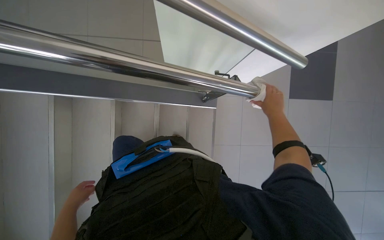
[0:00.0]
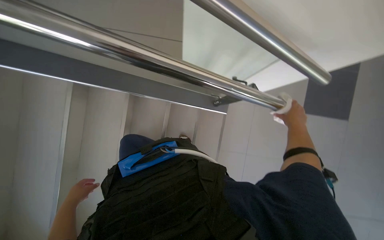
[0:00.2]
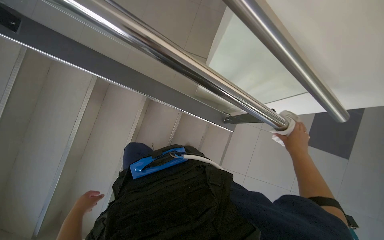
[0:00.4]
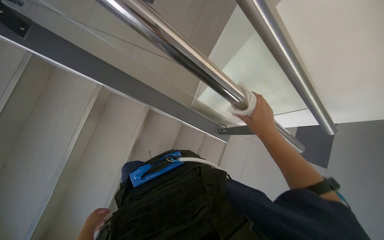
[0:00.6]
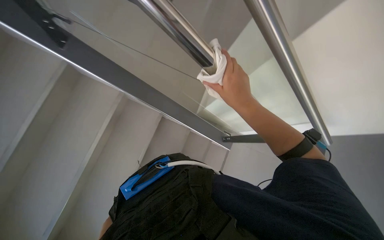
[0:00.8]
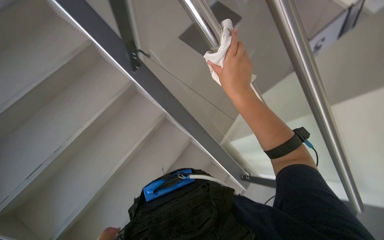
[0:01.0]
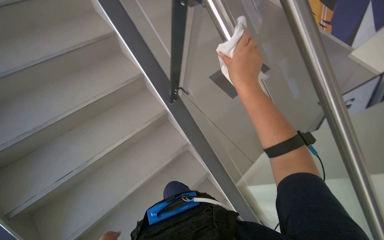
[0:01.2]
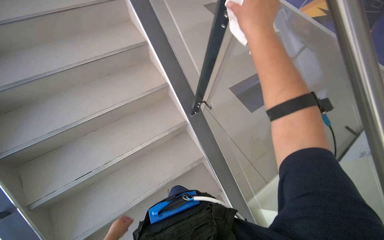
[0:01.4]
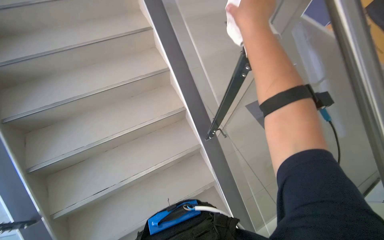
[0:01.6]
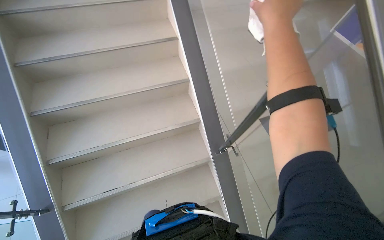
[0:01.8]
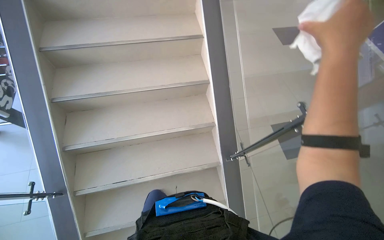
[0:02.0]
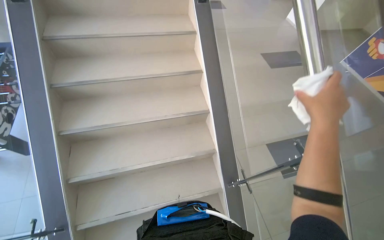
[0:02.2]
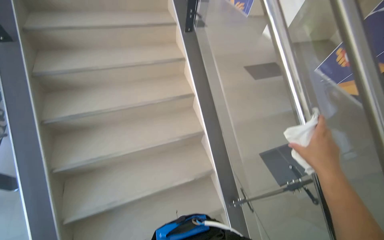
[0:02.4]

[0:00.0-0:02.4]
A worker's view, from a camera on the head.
Job: preparing cleaning supplies.
The whole recording: Preparing cleaning supplies. The worker gathers cleaning cloths, fills a bucket with water and cleaning solutions, and prepares the mop.
0:00.0 to 0:01.2: The wearer's head swings some 40 degrees to the left. The camera pitches upward, by roughly 30 degrees.
0:01.2 to 0:02.4: The view tips upward by some 25 degrees.

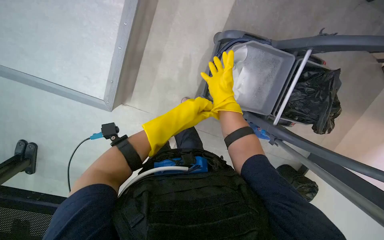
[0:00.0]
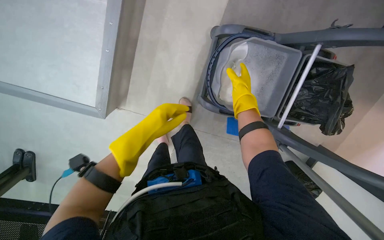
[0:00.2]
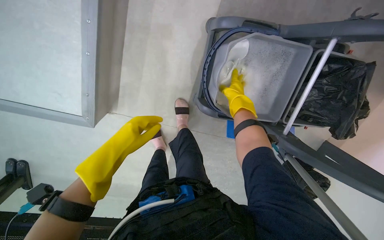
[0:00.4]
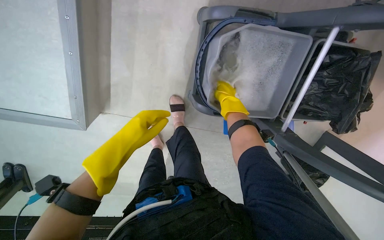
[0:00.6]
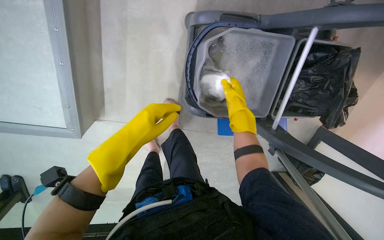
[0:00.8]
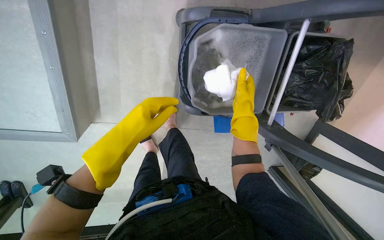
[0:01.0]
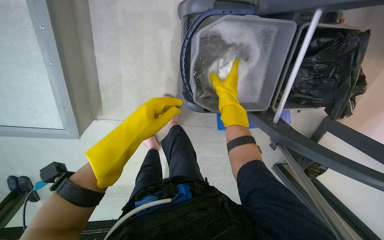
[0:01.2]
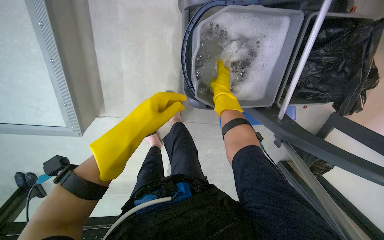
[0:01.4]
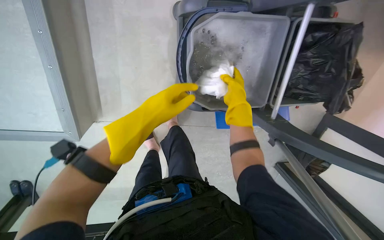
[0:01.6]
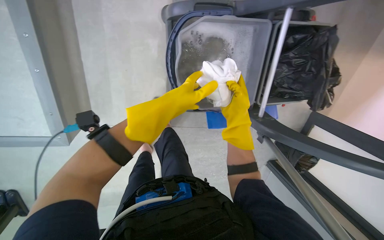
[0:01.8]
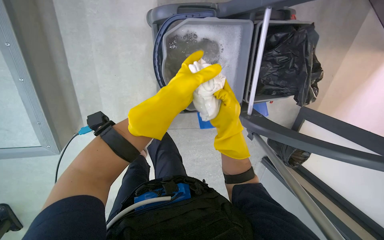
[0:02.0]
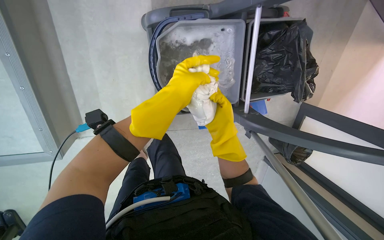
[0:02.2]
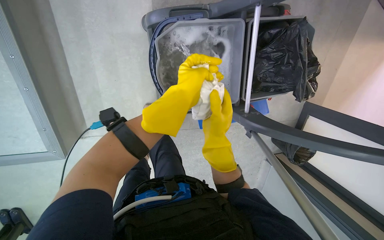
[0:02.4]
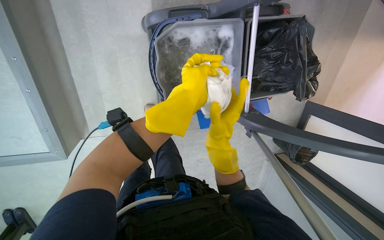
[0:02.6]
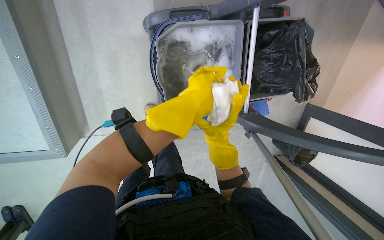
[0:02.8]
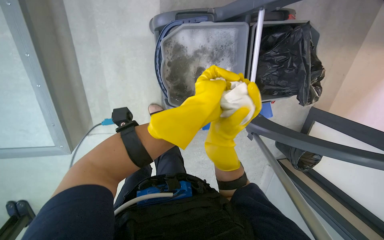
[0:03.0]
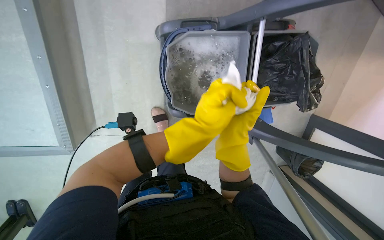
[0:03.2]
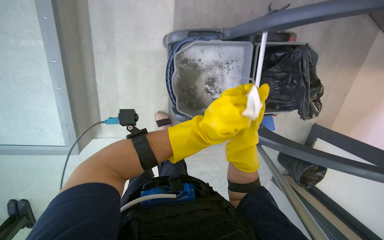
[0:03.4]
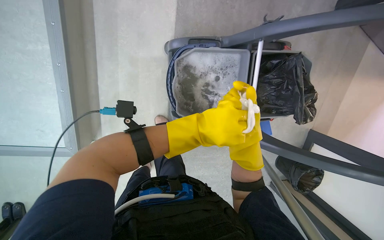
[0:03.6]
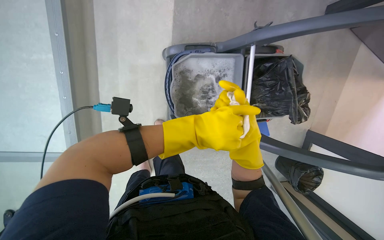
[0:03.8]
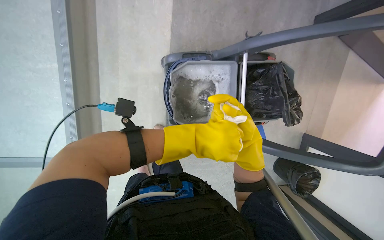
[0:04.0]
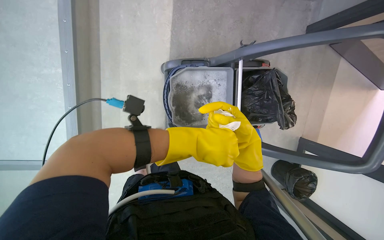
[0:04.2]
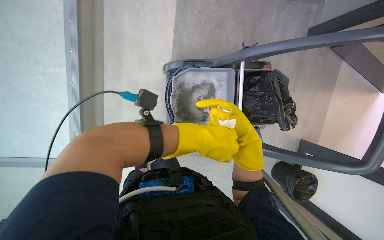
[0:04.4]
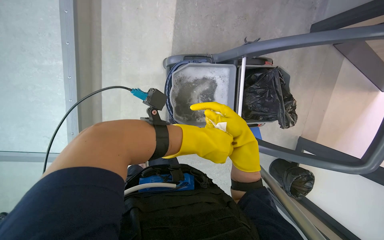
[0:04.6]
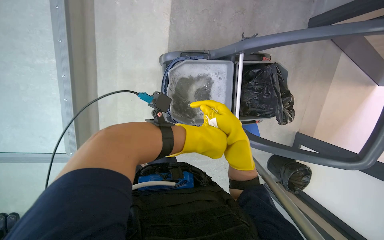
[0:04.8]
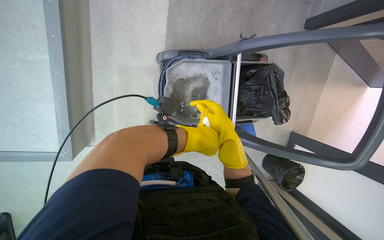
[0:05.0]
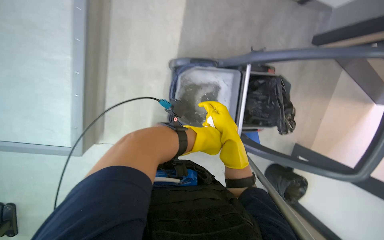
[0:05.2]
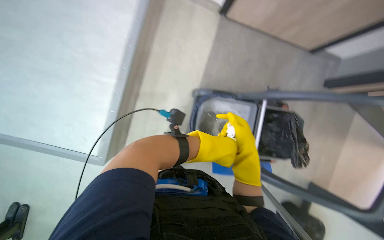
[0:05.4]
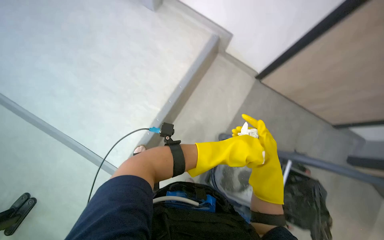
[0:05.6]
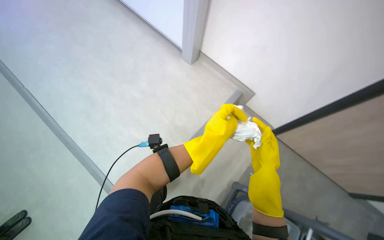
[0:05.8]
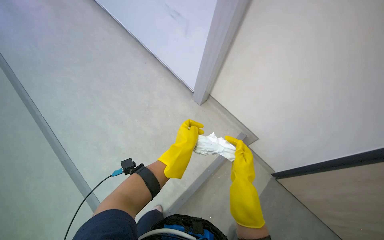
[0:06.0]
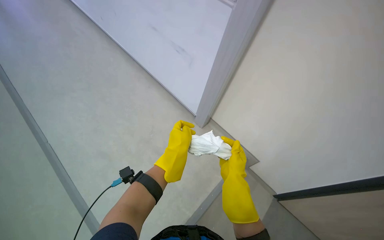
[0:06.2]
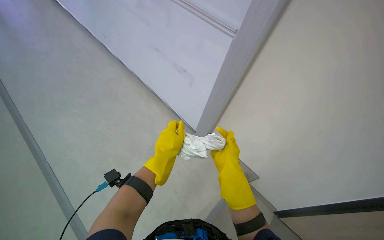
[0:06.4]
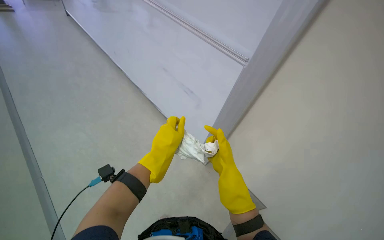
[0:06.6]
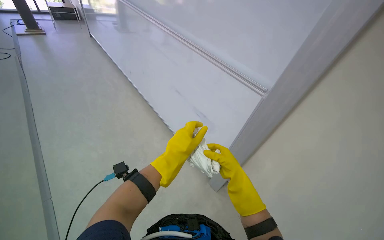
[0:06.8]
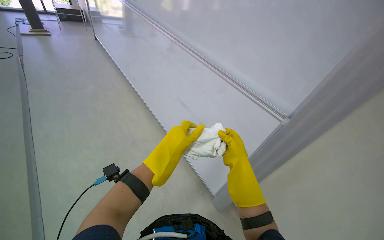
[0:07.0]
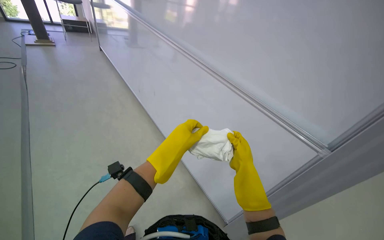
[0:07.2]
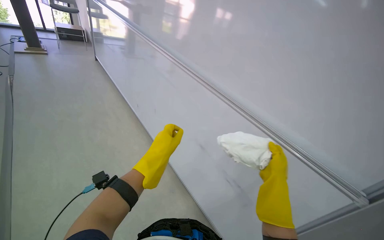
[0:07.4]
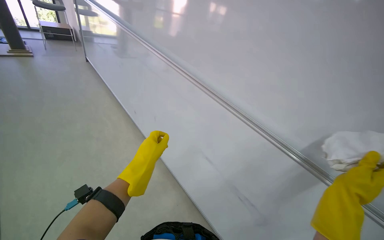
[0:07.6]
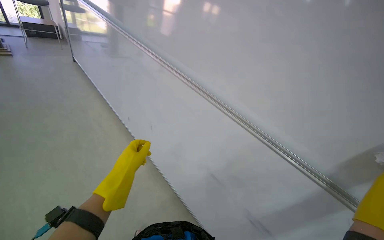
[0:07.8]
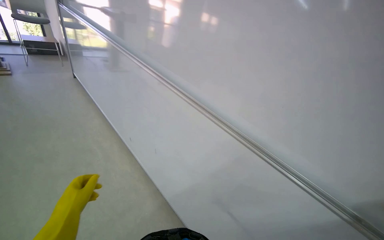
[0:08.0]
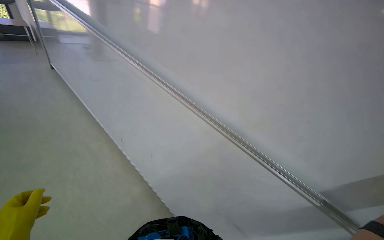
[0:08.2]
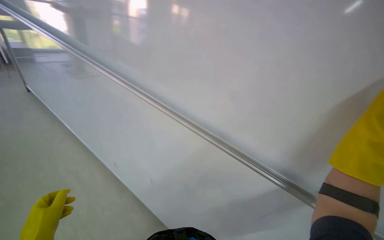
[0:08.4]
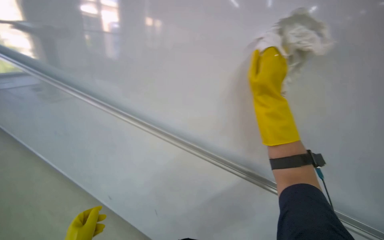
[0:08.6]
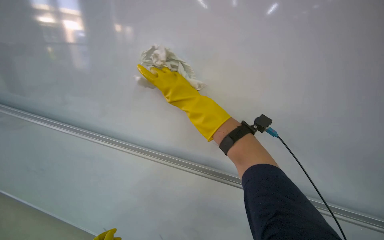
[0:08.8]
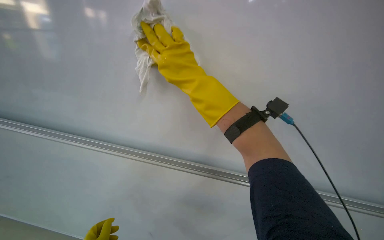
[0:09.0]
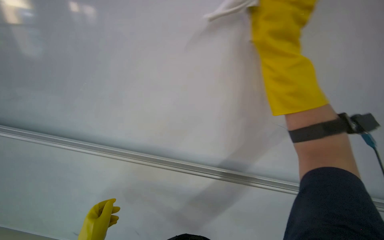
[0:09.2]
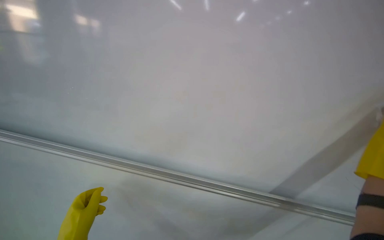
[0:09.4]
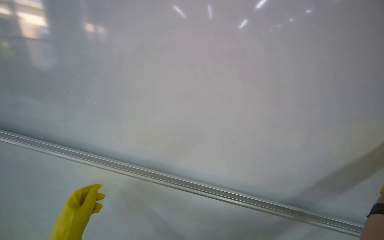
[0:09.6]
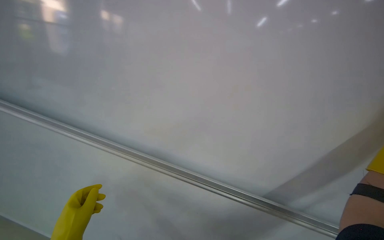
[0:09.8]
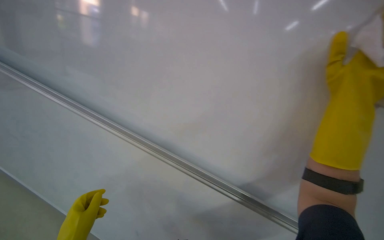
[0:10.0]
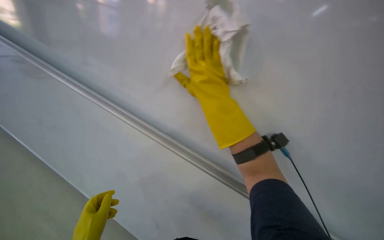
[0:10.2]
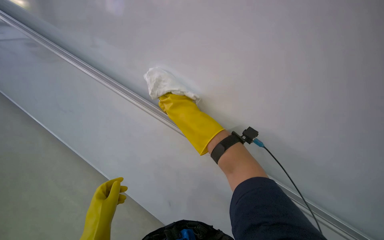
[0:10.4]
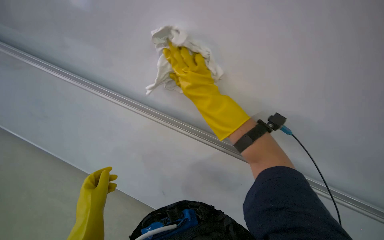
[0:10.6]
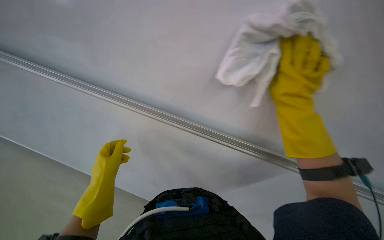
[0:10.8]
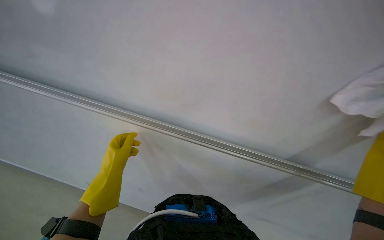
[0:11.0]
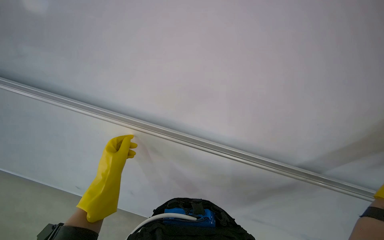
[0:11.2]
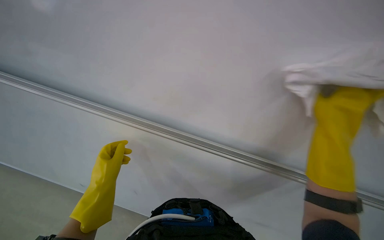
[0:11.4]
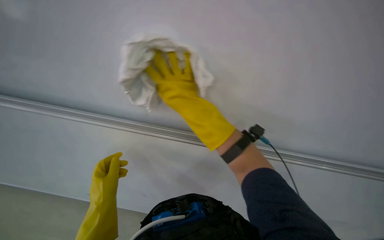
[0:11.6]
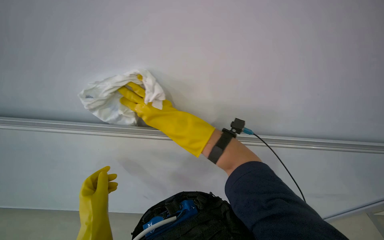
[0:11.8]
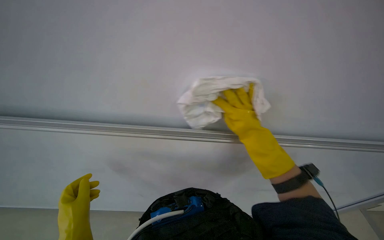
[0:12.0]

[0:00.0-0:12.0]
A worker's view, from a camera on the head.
Job: wiping surfaces.
The whole recording: Wiping whiteboard surface. The worker wipes the whiteboard surface with a white cloth.
0:00.0 to 0:01.6: The left hand goes to the left and returns, roughly 10 cm each way.
0:01.6 to 0:03.0: The right hand heads nearer to the camera and down the picture, covering about 20 cm, while the left hand moves to the right, some 20 cm.
0:03.0 to 0:04.4: The camera pitches upward, by about 15 degrees.
0:04.4 to 0:06.0: The camera is carried some 50 cm. The view tilts roughly 40 degrees upward. The scene turns about 40 degrees clockwise in the picture.
0:07.6 to 0:09.0: The camera is carried approximately 40 cm. Everything in view rotates some 30 degrees counterclockwise.
0:09.0 to 0:10.4: The wearer looks roughly 25 degrees further downward.

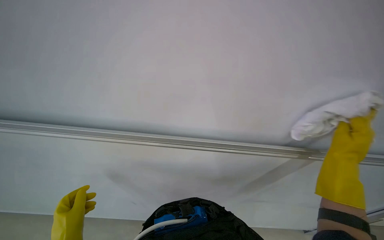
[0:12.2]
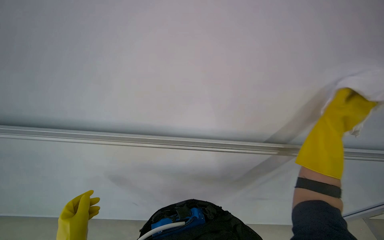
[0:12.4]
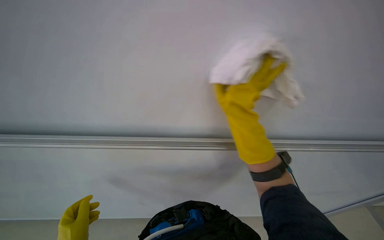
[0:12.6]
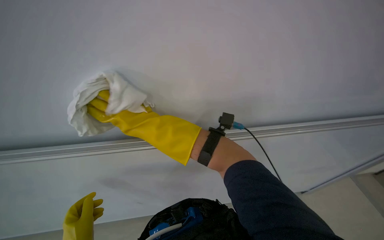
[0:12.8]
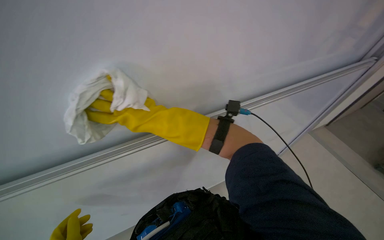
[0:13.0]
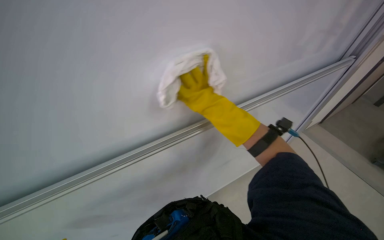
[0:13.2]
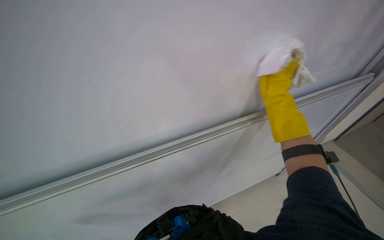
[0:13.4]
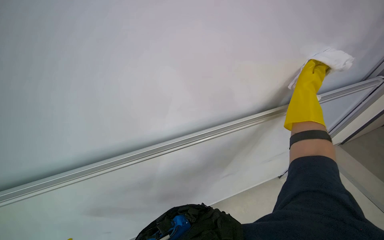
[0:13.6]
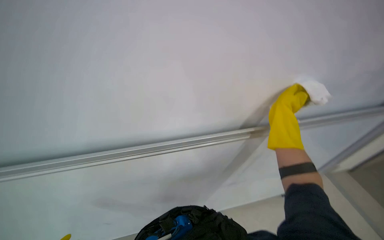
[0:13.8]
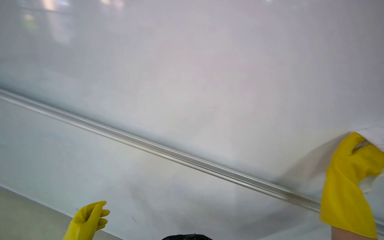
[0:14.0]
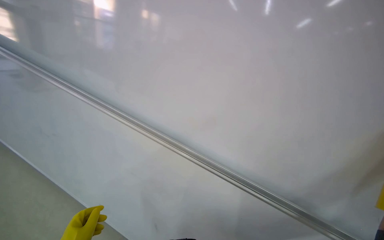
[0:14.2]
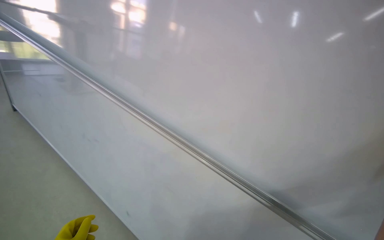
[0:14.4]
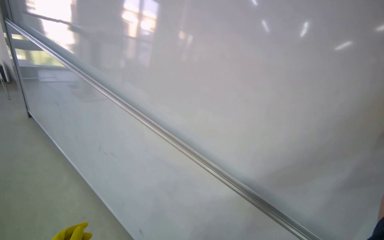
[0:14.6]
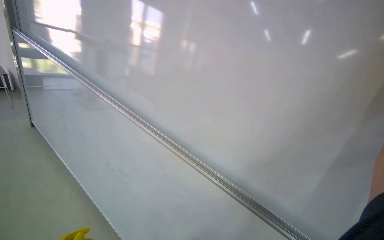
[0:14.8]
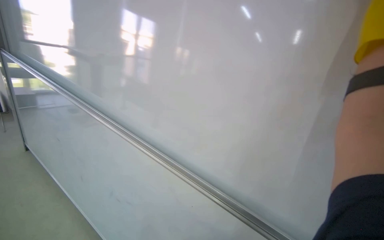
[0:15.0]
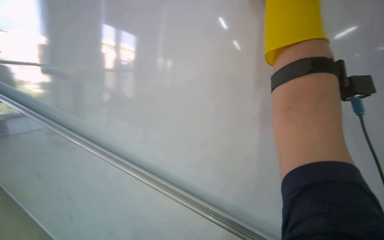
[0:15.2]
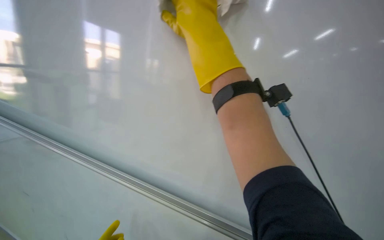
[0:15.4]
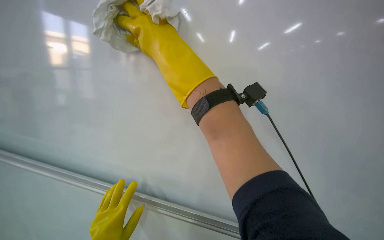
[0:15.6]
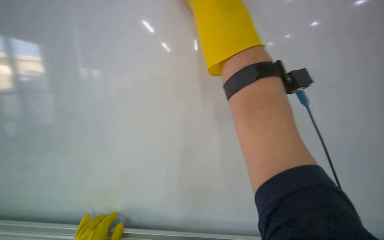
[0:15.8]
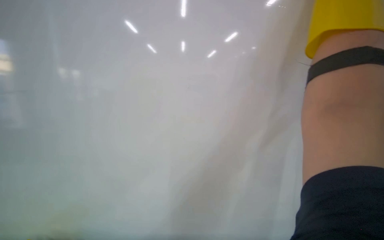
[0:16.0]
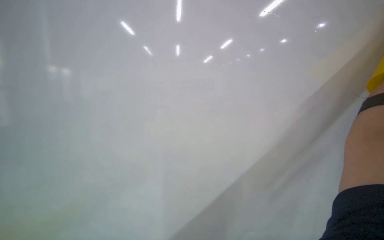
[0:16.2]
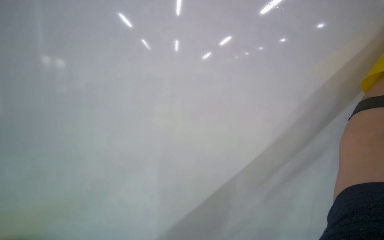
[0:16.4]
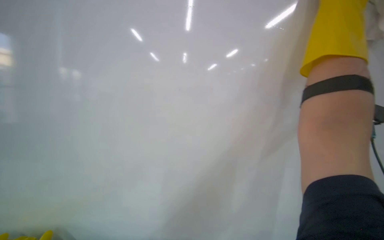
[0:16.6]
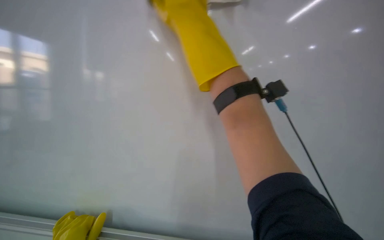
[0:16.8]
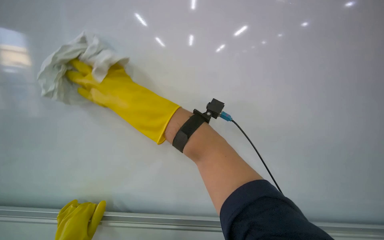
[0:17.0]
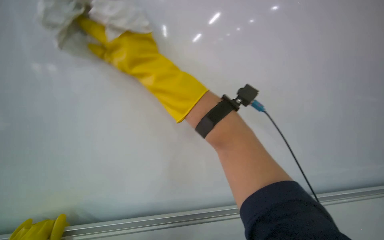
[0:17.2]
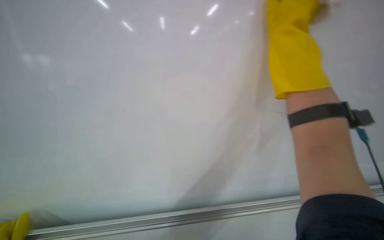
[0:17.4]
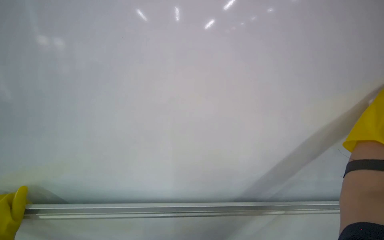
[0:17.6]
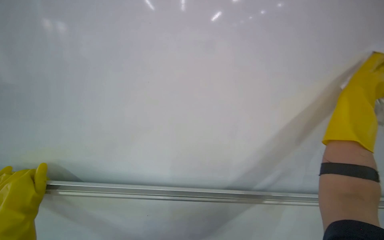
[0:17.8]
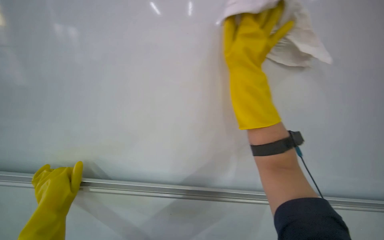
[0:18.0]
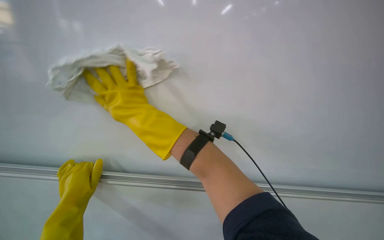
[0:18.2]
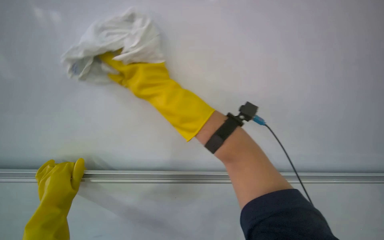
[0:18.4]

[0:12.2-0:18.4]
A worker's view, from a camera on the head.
Job: wiping surfaces.
The whole recording: Wiping whiteboard surface. The worker wipes the whiteboard surface with a white cloth.
0:12.2 to 0:13.8: The camera pitches upward, by roughly 10 degrees. The right hand travels farther from the camera by some 10 cm, and reaches approximately 50 cm to the left, then returns.
0:16.8 to 0:18.4: The wearer looks some 30 degrees further to the left.
